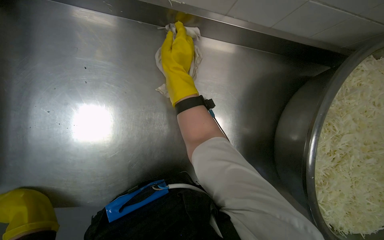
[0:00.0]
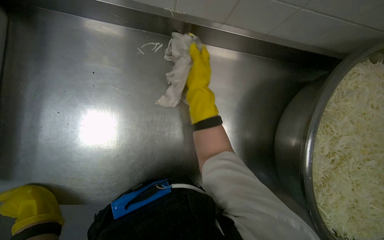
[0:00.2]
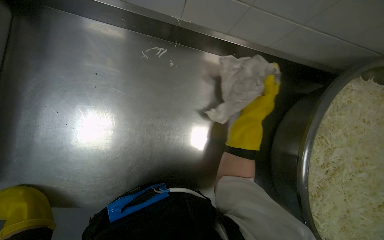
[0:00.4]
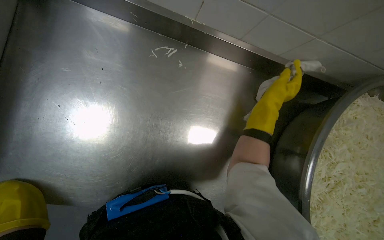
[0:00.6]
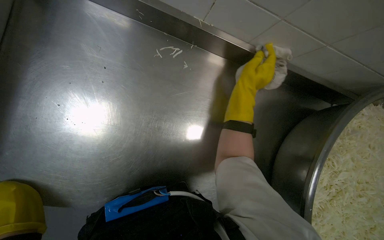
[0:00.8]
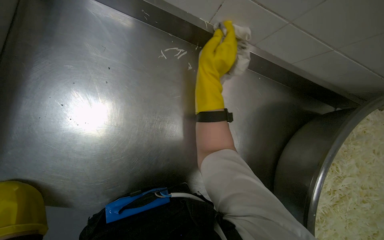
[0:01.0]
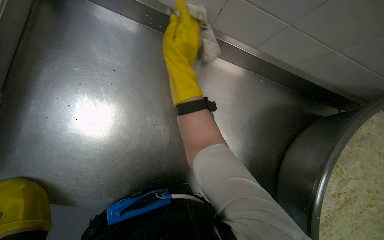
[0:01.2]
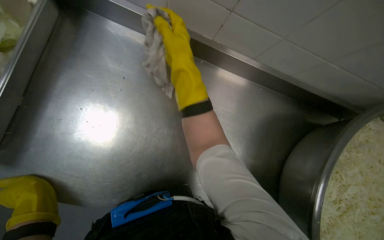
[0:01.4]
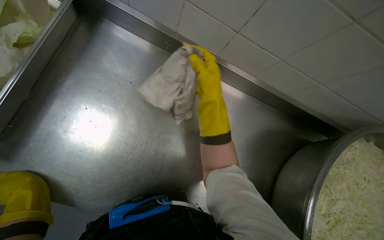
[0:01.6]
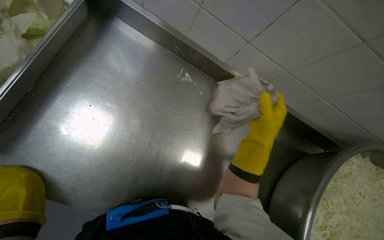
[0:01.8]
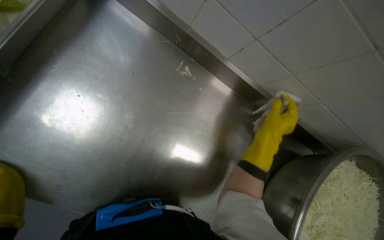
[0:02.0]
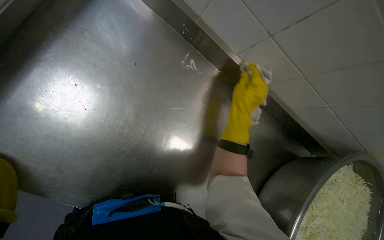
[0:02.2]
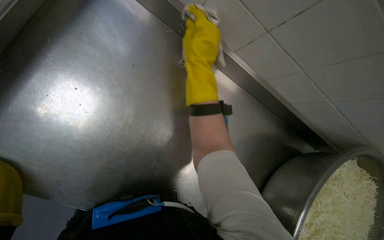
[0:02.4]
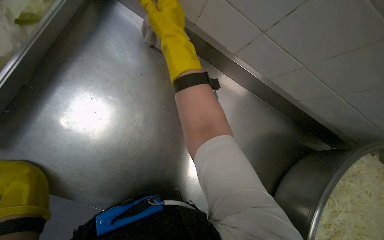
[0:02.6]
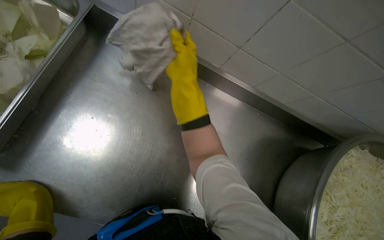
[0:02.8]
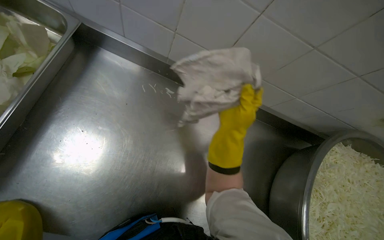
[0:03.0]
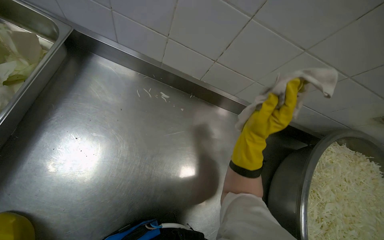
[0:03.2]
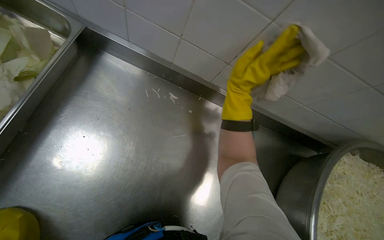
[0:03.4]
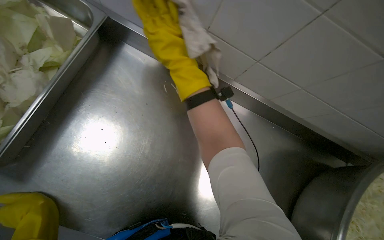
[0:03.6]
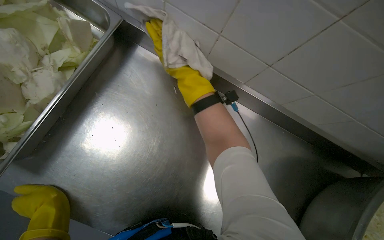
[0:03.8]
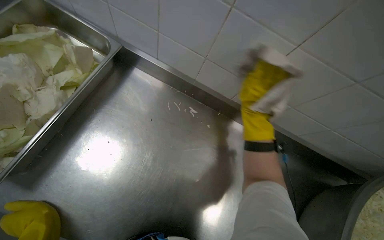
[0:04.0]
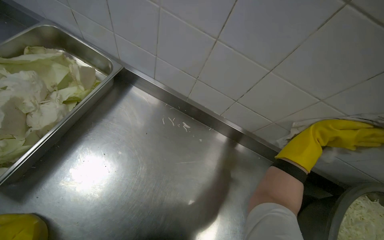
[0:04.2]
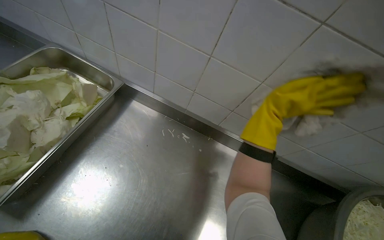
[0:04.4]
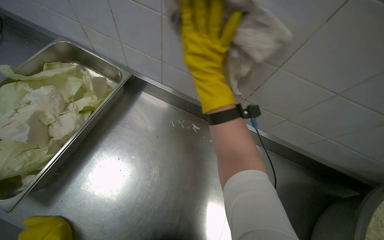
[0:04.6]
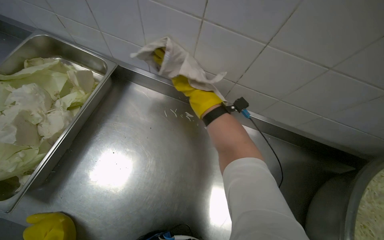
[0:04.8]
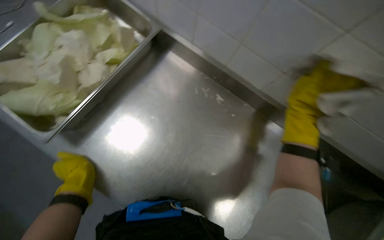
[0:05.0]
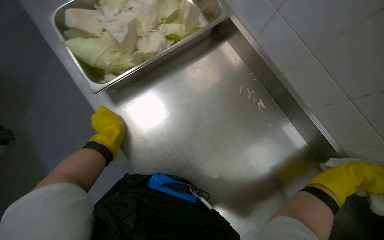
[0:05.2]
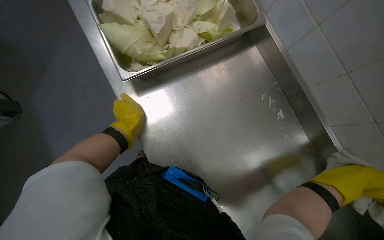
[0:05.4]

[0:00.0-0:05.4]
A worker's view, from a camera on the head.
Job: wiping surfaces.
The whole recording: Wiping kitchen counter. The worker wipes the metal kitchen counter with a cloth, moving various food containers to clean the surface.
0:00.0 to 0:01.4: The right hand moves about 25 cm to the right and comes back.
0:01.4 to 0:02.8: The right hand goes to the right and returns, about 20 cm each way.
0:04.0 to 0:05.4: The head rotates roughly 40 degrees to the left.

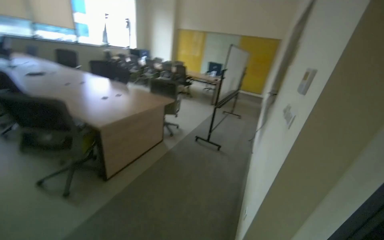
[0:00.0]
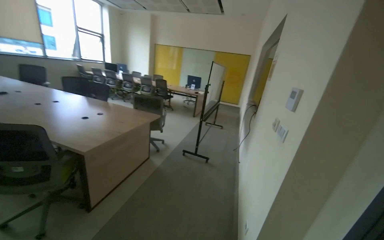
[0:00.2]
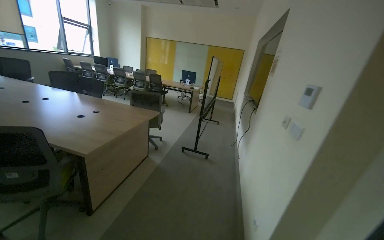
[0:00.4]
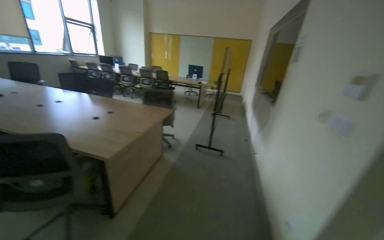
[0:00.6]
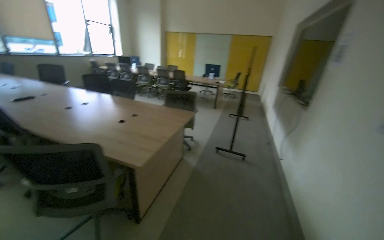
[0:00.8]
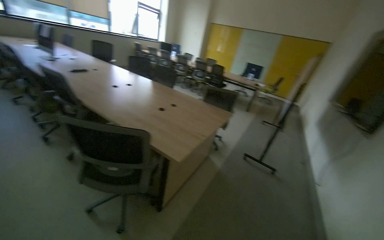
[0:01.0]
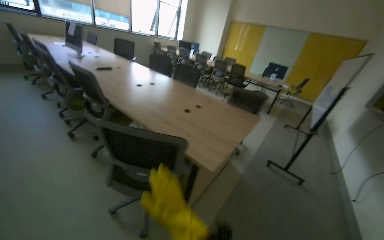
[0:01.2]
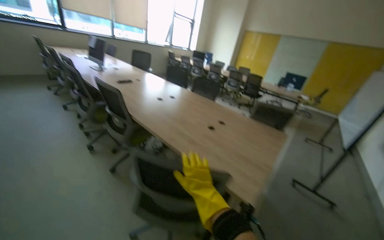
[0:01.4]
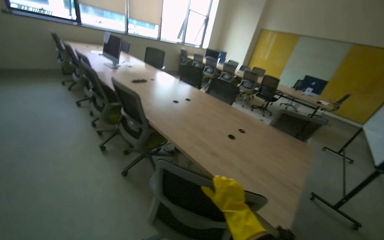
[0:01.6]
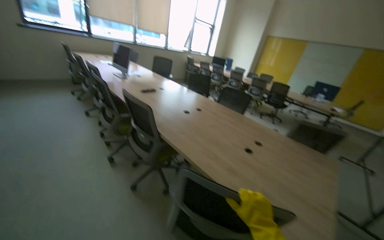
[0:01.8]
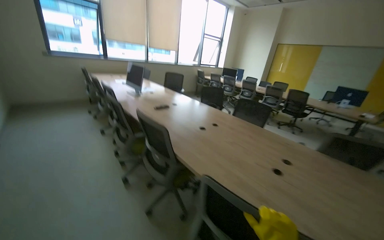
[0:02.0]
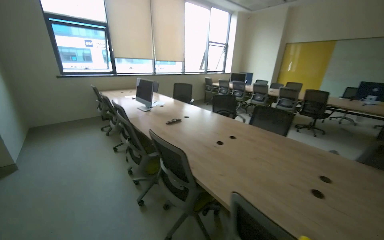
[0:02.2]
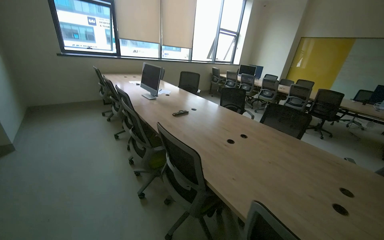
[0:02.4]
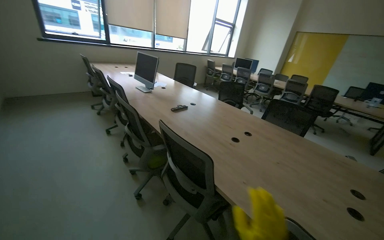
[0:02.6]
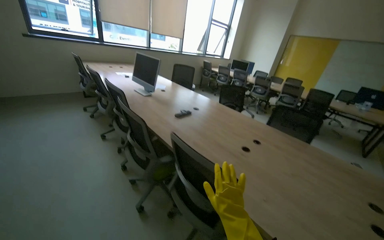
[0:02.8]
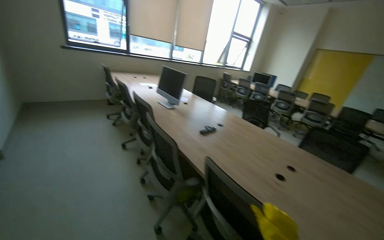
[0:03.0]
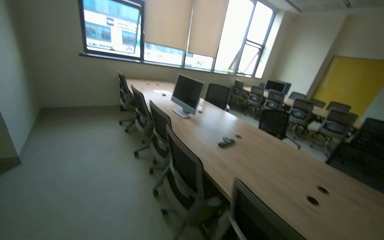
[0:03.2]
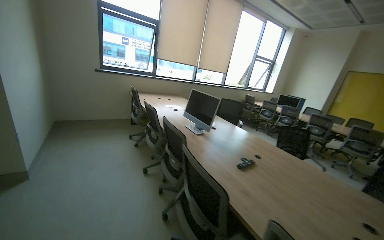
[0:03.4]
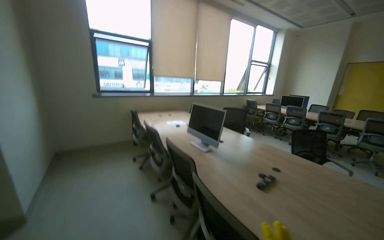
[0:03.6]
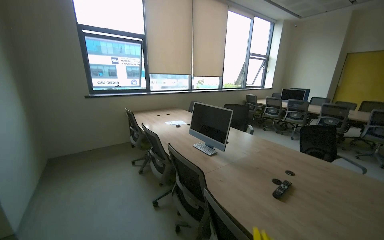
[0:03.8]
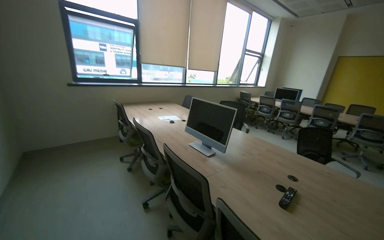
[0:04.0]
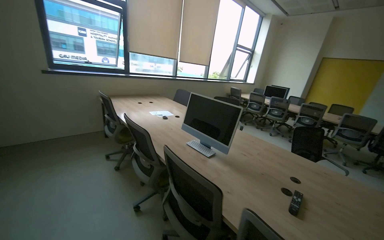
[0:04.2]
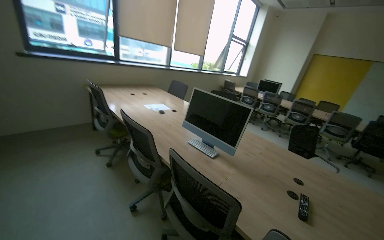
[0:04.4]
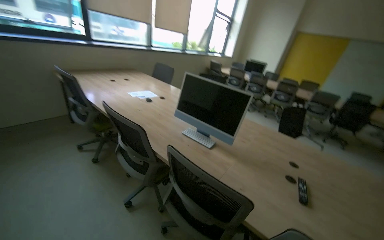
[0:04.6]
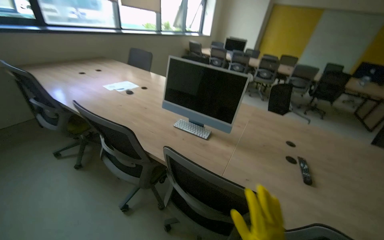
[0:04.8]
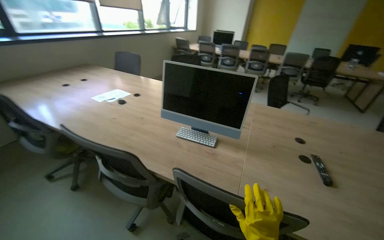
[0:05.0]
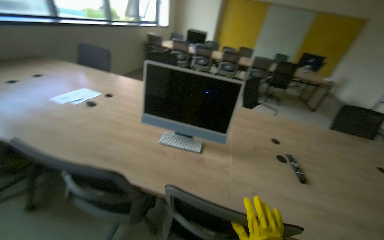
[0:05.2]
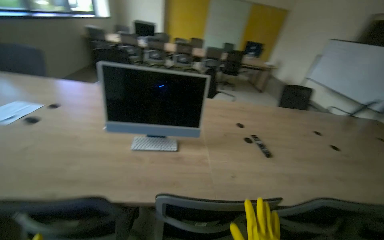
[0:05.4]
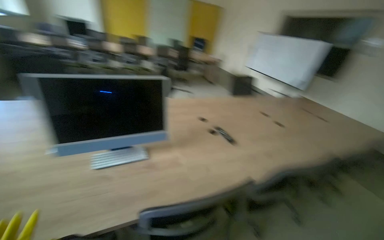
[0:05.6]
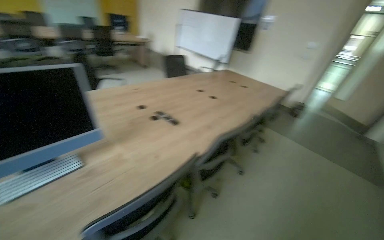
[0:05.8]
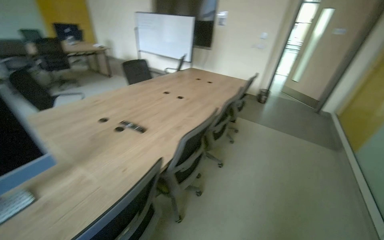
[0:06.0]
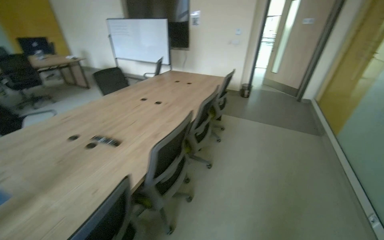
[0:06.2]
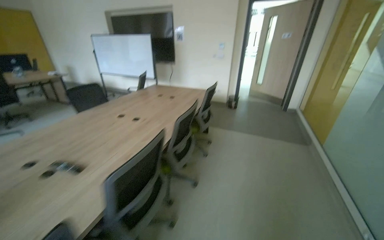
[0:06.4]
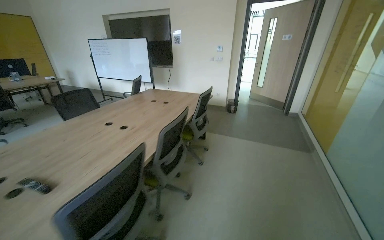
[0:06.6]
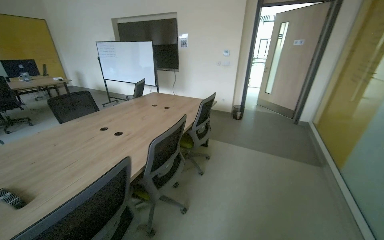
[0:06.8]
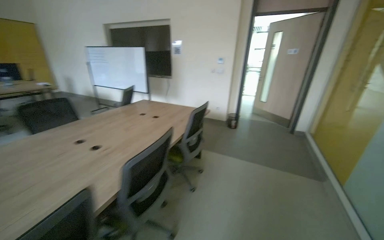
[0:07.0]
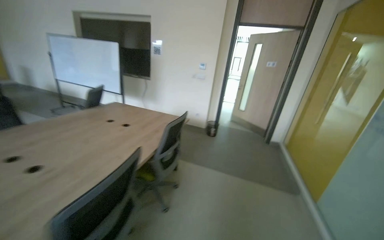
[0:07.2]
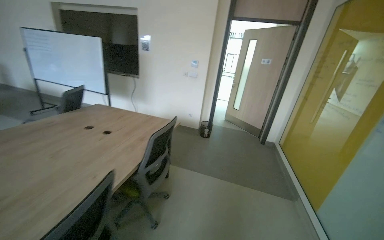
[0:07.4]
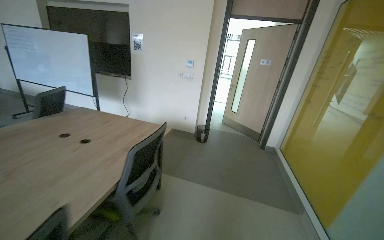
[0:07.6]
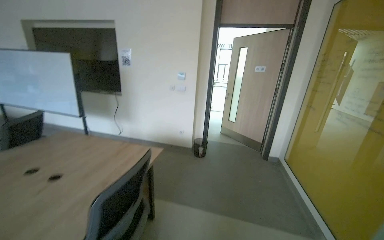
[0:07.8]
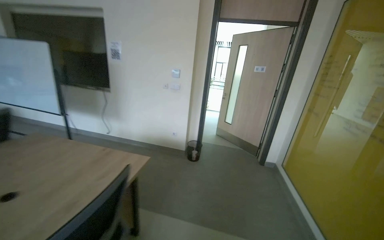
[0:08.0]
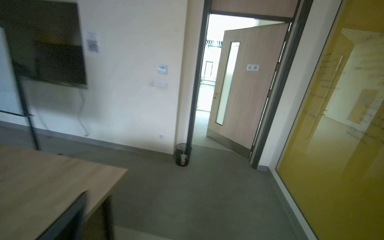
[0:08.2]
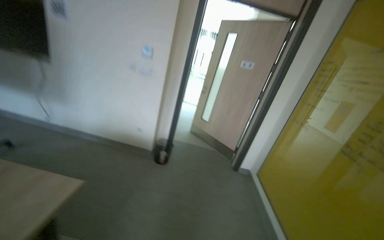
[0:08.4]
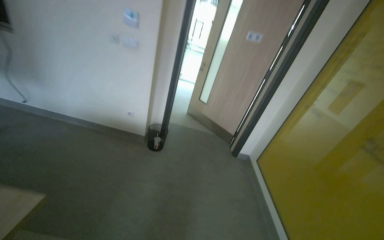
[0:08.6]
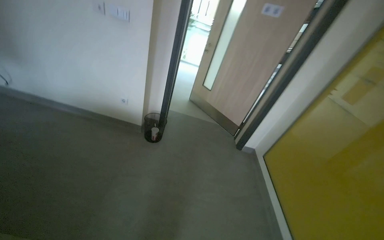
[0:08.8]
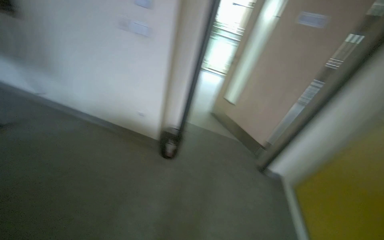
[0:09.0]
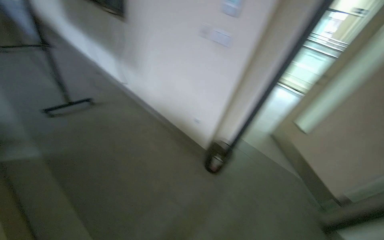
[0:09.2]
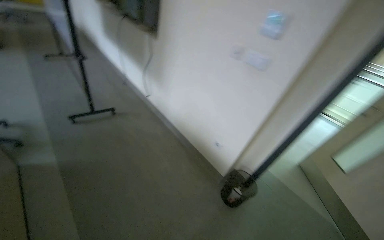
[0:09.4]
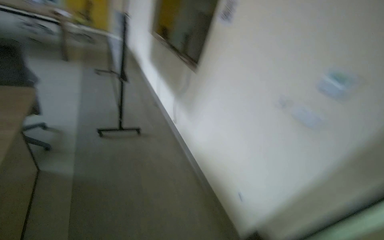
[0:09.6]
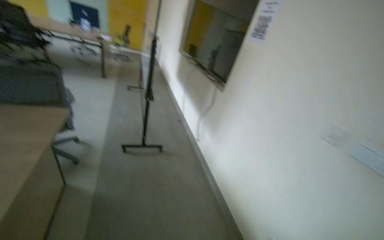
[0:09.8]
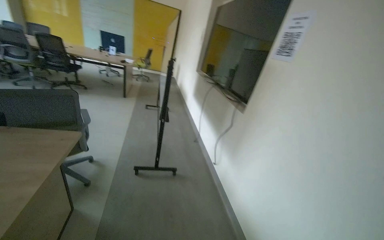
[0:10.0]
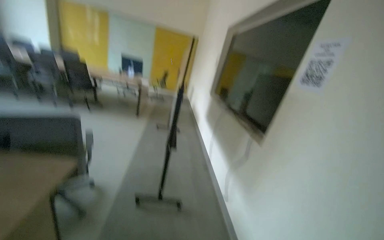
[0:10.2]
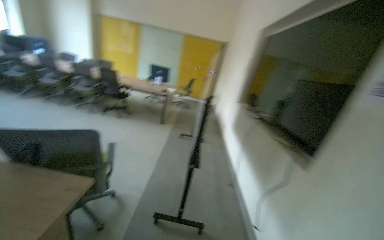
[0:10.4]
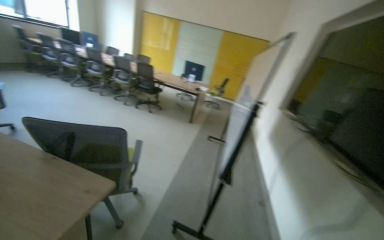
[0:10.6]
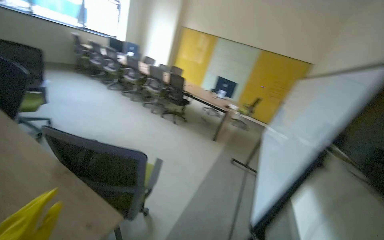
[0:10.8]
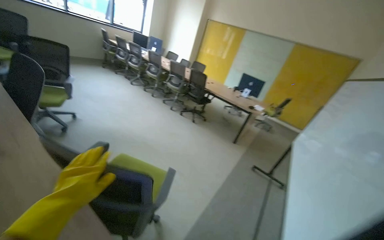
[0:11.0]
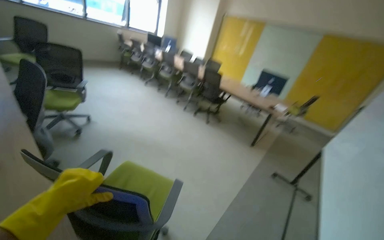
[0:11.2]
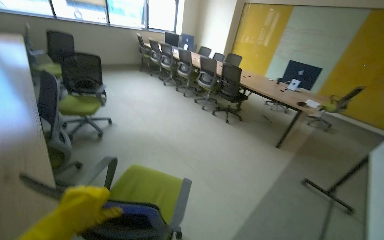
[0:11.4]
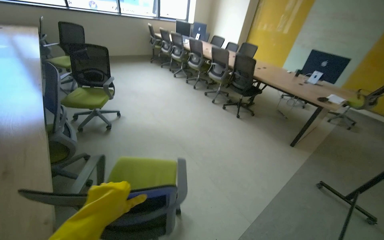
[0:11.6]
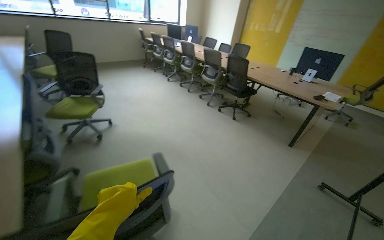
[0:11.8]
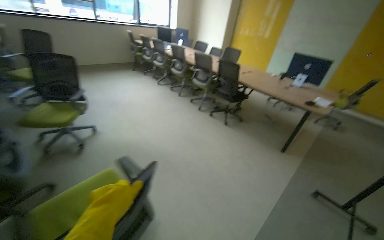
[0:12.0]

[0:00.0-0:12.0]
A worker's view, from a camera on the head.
Job: organizing items.
The whole recording: Organizing meeting room chairs. The worker adjusts and arranges chairs around the tables in the meeting room.
0:00.0 to 0:01.6: The camera is carried roughly 1.5 m. The head turns to the left by about 20 degrees.
0:01.6 to 0:03.0: The wearer moves about 1 m.
0:03.0 to 0:04.4: The wearer moves about 1 m.
0:04.4 to 0:06.0: The camera is carried roughly 40 cm. The head rotates approximately 100 degrees to the right. The wearer looks roughly 25 degrees further downward.
0:06.0 to 0:07.6: The camera travels some 1.5 m. The view pans to the right by roughly 15 degrees.
0:07.6 to 0:09.0: The camera is carried about 1.5 m. The wearer looks about 15 degrees further downward.
0:09.0 to 0:10.4: The wearer moves about 1 m. The head turns to the left by approximately 75 degrees. The view tips upward by roughly 40 degrees.
0:10.4 to 0:12.0: The head travels approximately 1 m. The wearer looks some 45 degrees further to the left.

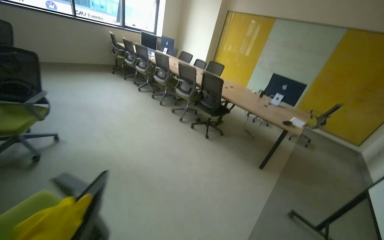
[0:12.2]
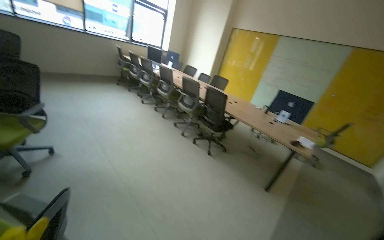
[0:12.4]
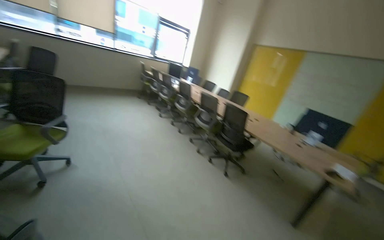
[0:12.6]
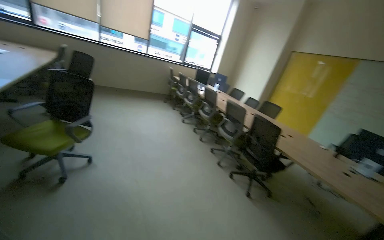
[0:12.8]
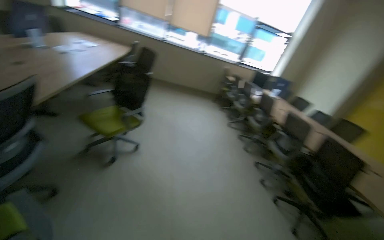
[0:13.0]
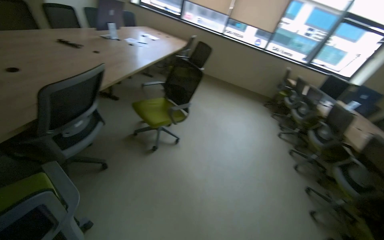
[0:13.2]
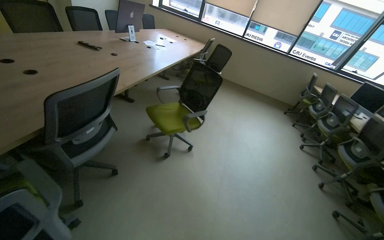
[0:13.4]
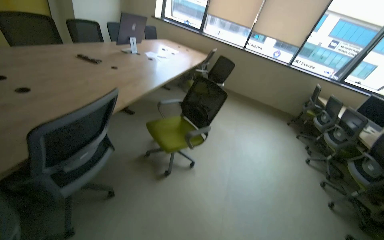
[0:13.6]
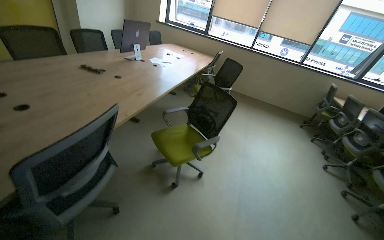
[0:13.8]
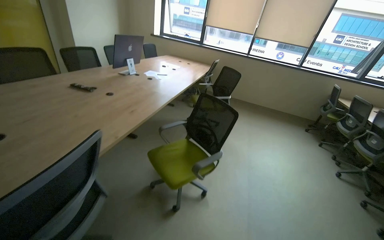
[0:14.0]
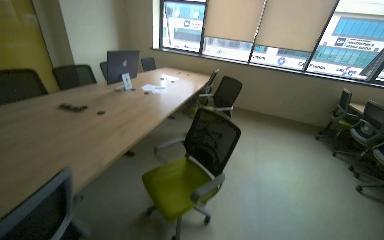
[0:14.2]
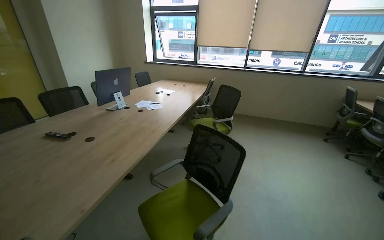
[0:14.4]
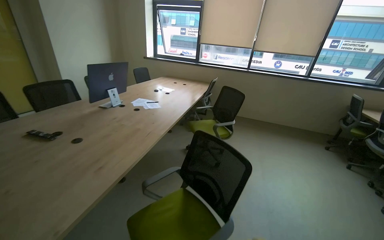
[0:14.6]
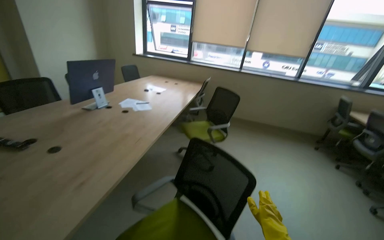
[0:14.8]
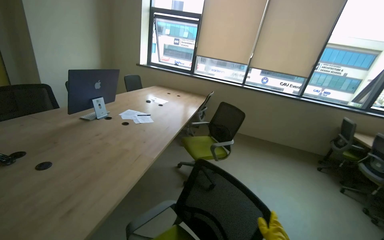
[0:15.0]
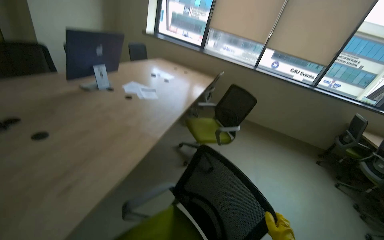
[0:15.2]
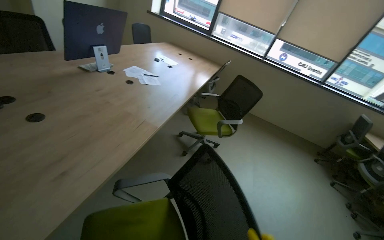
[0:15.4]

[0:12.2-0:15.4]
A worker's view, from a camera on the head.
Job: organizing items.
The whole recording: Organizing meeting room chairs. The worker adjusts and arranges chairs around the tables in the meeting room.
0:12.2 to 0:13.8: The camera travels some 80 cm. The wearer looks about 65 degrees further to the left. The view tips upward by some 15 degrees.
0:13.8 to 0:15.4: The wearer moves roughly 90 cm.
